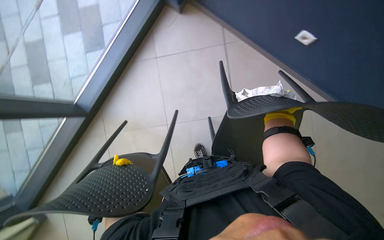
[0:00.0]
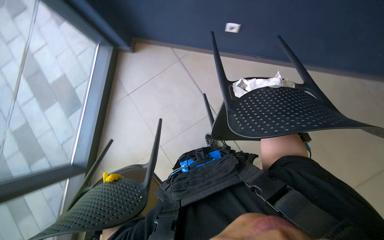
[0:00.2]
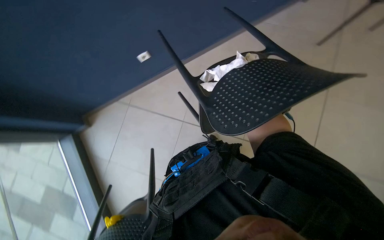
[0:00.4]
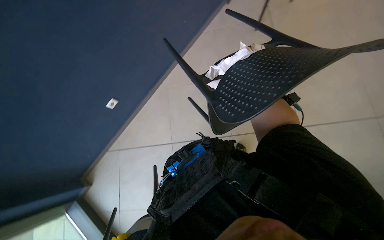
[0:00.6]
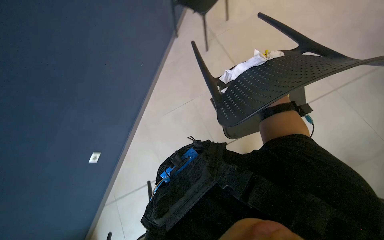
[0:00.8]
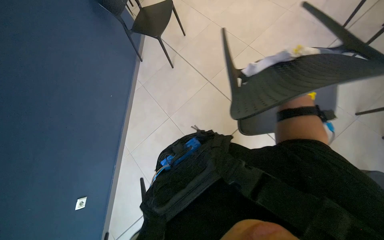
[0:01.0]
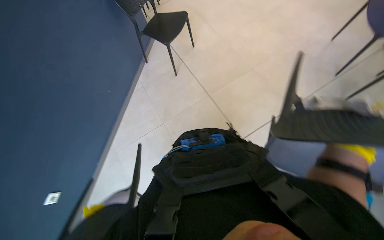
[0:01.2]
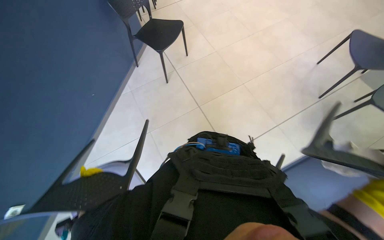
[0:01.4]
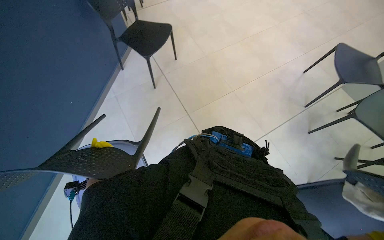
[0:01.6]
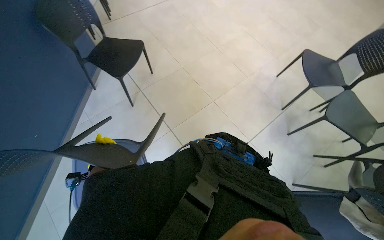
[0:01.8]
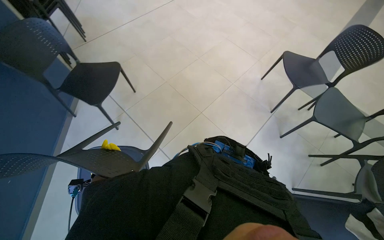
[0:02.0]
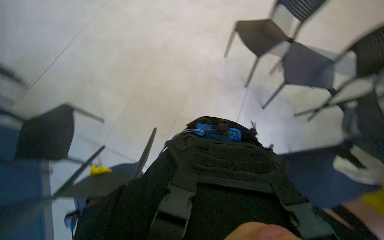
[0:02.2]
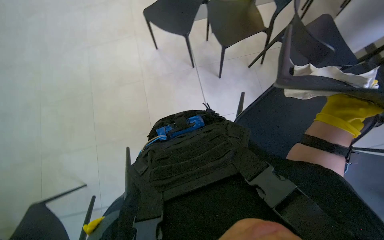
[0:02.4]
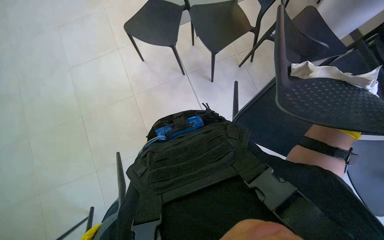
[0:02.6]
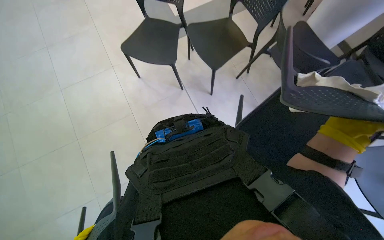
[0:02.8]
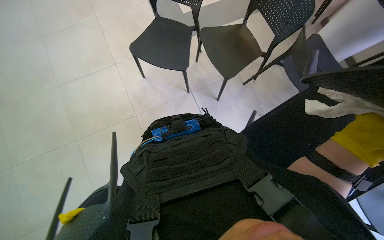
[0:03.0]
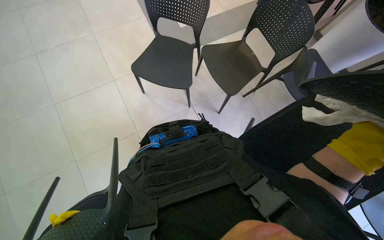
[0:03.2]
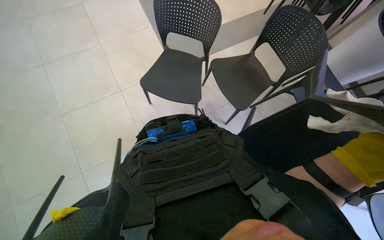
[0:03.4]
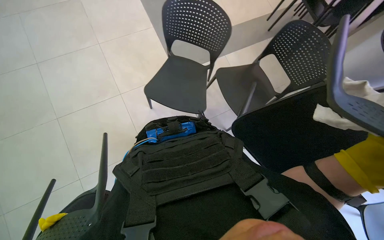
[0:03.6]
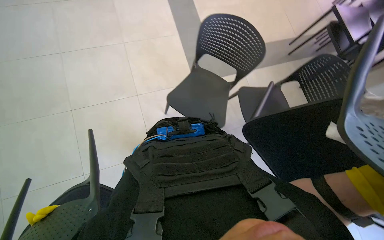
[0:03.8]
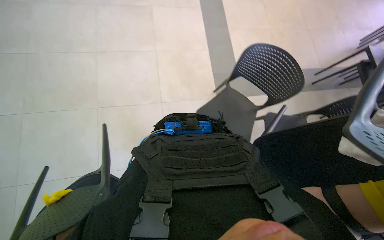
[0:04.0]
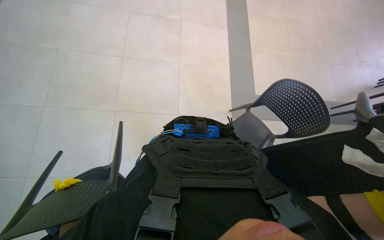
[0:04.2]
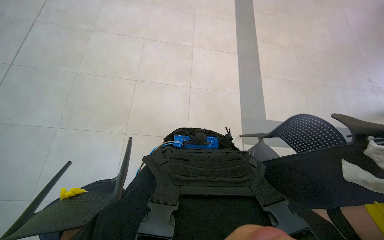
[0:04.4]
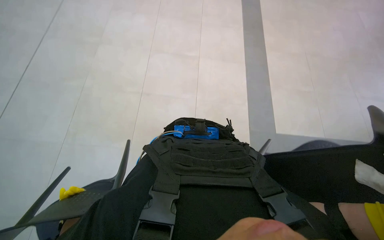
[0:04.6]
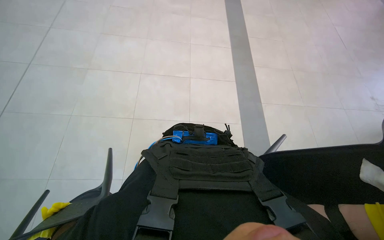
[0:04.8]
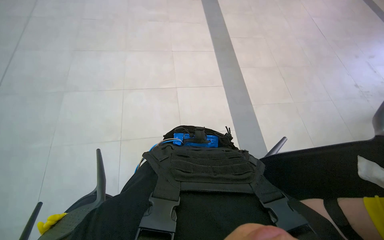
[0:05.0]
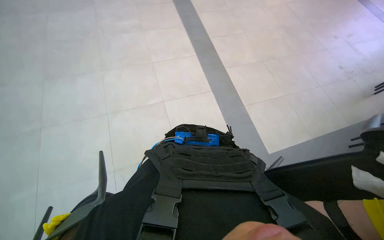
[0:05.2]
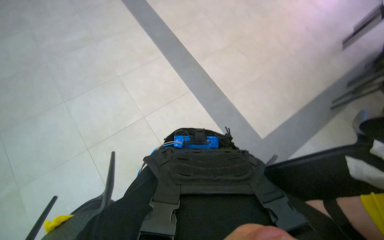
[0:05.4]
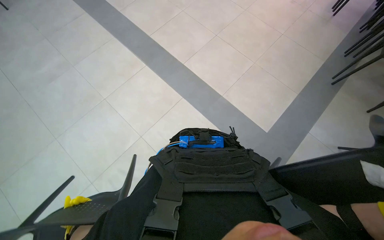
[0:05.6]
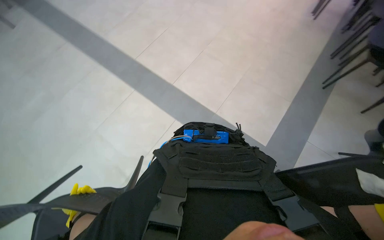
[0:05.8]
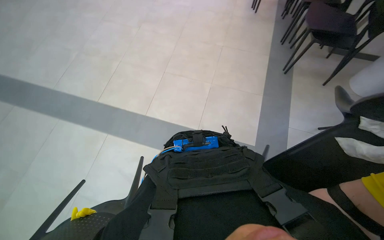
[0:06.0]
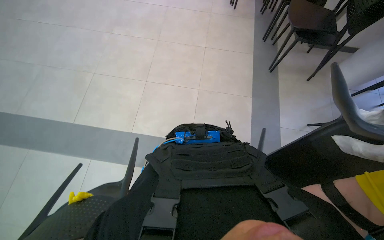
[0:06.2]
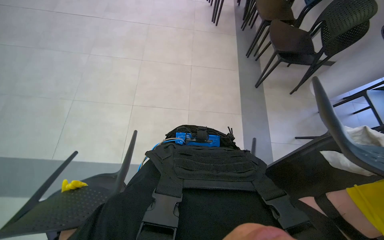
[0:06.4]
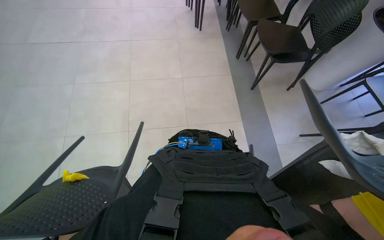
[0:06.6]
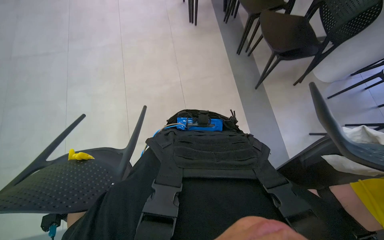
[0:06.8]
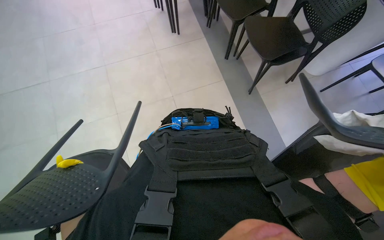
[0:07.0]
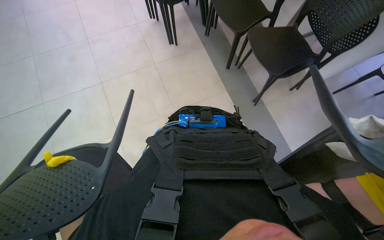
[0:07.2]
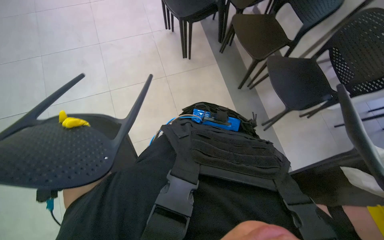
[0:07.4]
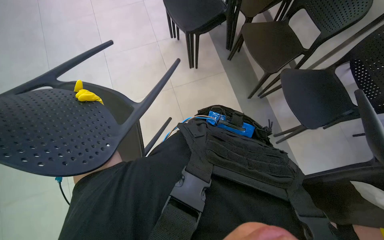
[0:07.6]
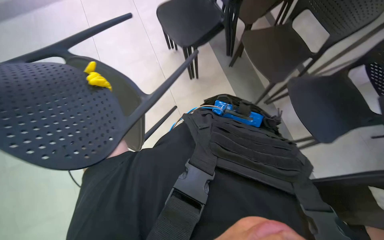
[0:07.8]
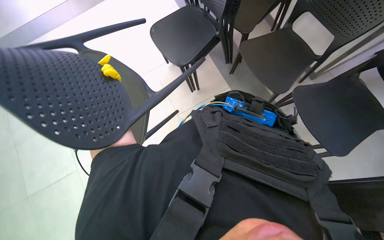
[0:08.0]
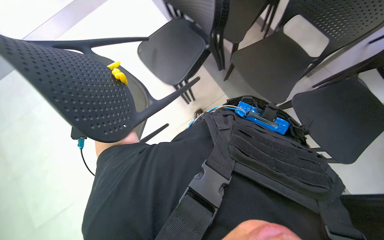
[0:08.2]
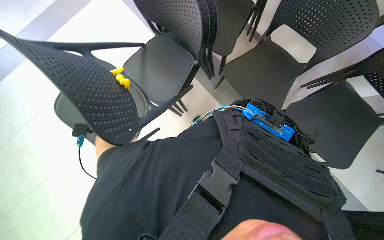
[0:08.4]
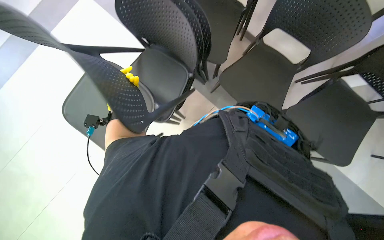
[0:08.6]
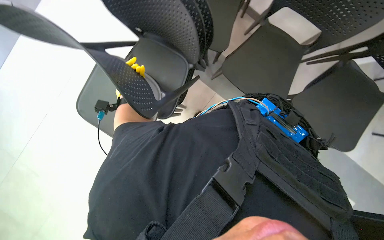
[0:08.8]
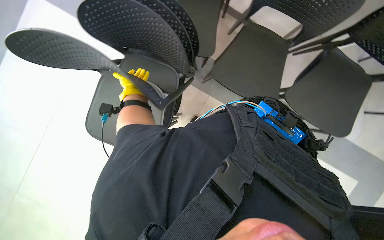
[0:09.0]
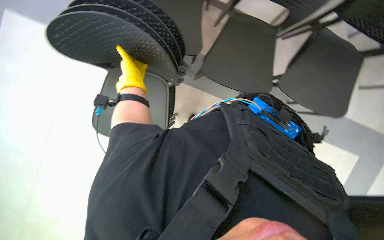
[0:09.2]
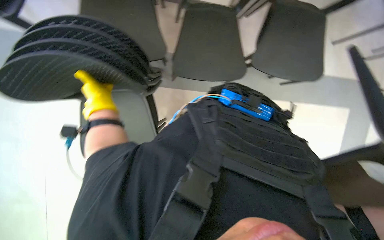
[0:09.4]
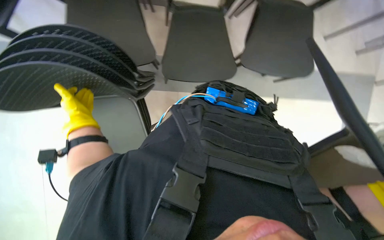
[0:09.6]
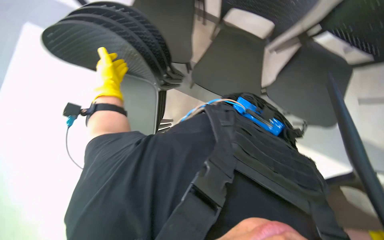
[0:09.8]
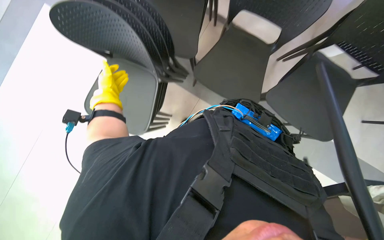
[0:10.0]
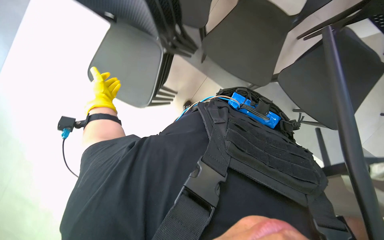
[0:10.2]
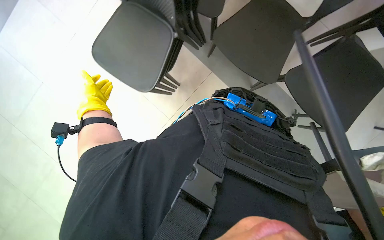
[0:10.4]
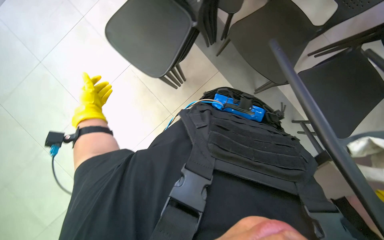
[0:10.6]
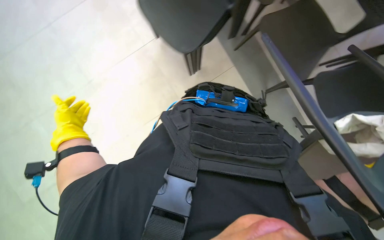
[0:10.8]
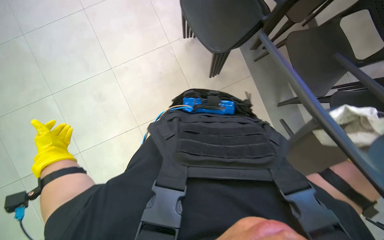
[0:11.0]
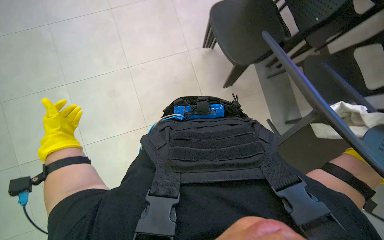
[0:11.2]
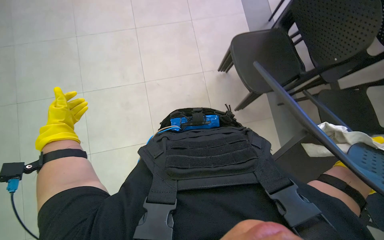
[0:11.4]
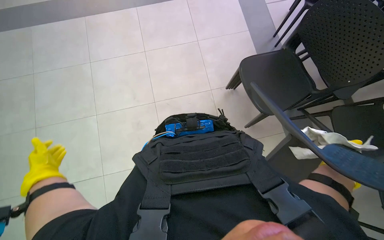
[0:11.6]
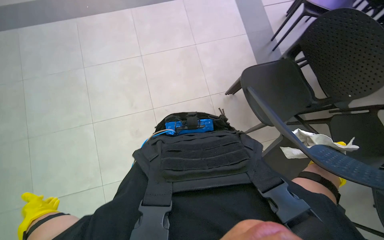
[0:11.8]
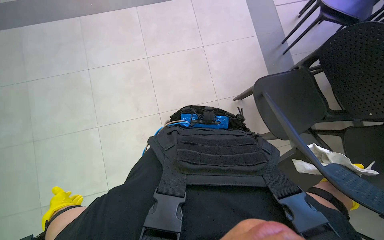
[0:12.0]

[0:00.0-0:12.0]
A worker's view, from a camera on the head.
Job: organizing items.
The whole recording: Stacking chairs. The worker picks up chairs and stacks them.
0:00.0 to 0:01.6: The view swings approximately 25 degrees to the right.
0:01.6 to 0:03.0: The head travels roughly 40 cm. The wearer looks approximately 55 degrees further to the right.
0:03.0 to 0:04.4: The wearer looks roughly 30 degrees further to the left. The view tips upward by roughly 20 degrees.
0:04.4 to 0:06.0: The head travels approximately 50 cm. The head rotates some 30 degrees to the right.
0:06.0 to 0:07.6: The camera is carried some 60 cm.
0:09.0 to 0:10.4: The left hand moves down the picture, roughly 10 cm.

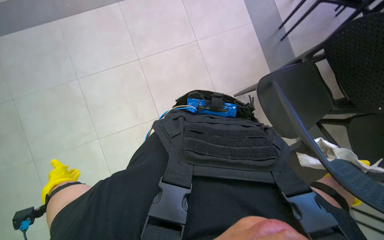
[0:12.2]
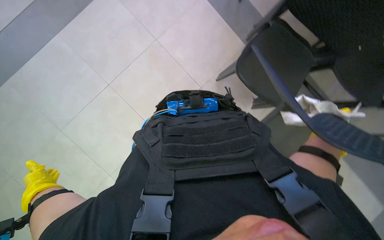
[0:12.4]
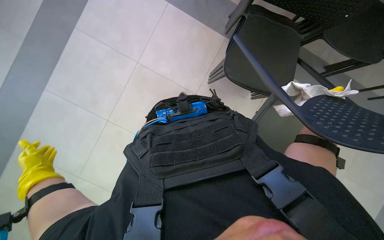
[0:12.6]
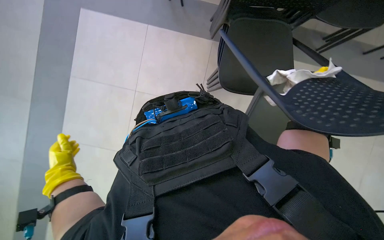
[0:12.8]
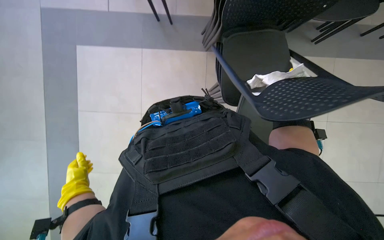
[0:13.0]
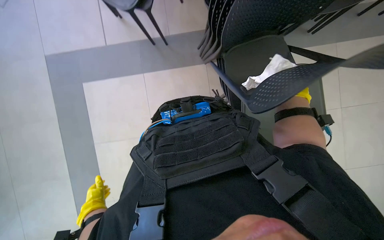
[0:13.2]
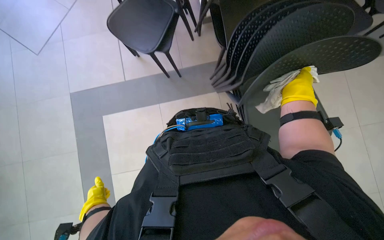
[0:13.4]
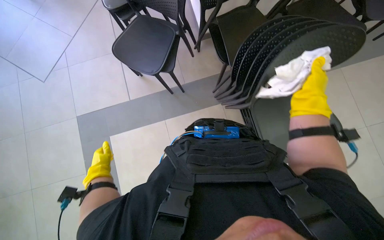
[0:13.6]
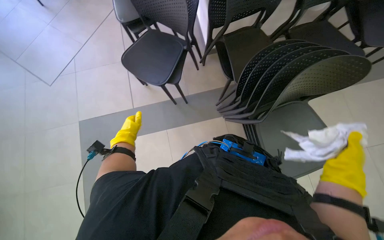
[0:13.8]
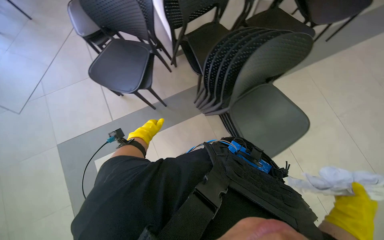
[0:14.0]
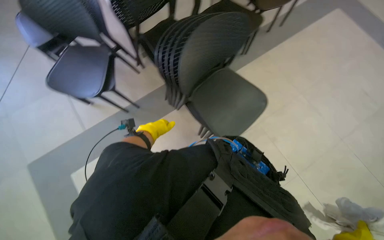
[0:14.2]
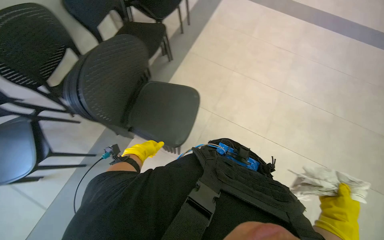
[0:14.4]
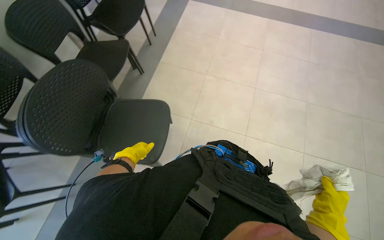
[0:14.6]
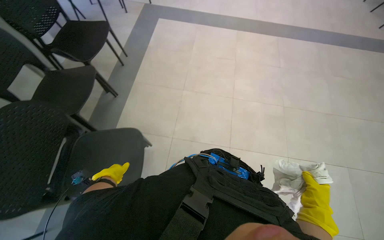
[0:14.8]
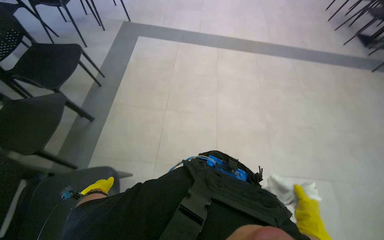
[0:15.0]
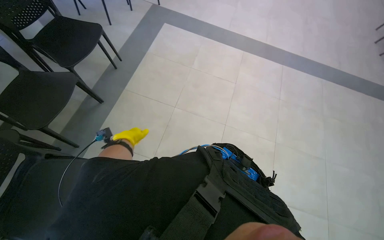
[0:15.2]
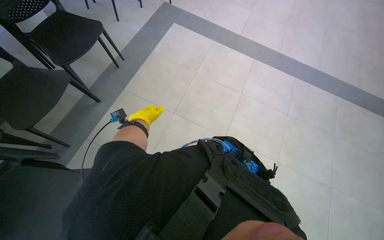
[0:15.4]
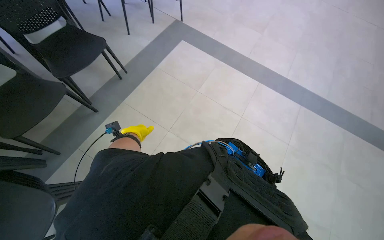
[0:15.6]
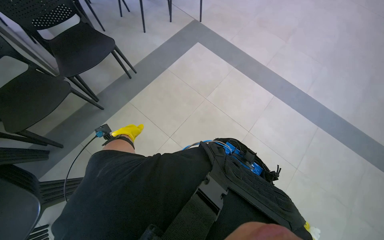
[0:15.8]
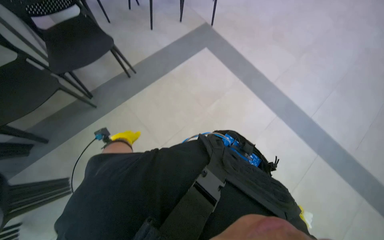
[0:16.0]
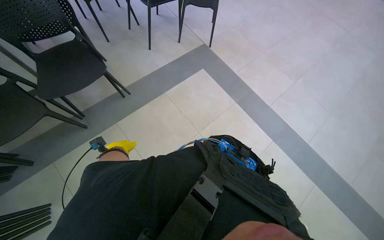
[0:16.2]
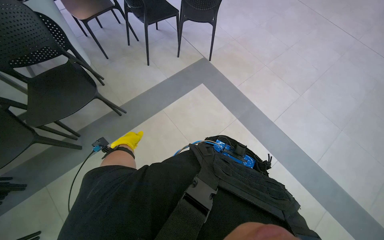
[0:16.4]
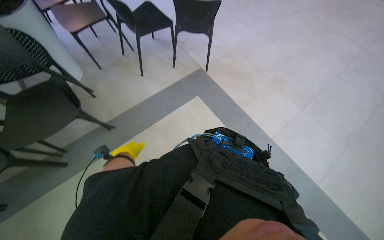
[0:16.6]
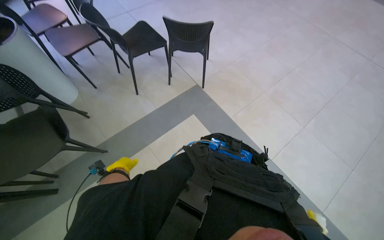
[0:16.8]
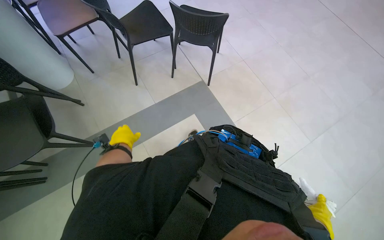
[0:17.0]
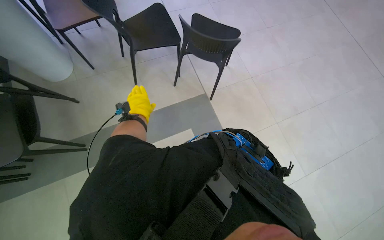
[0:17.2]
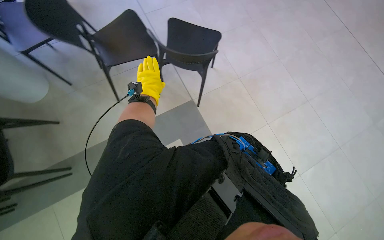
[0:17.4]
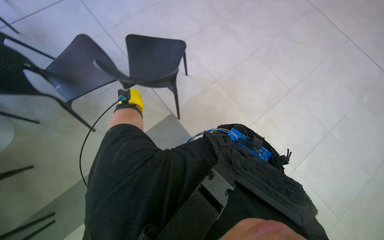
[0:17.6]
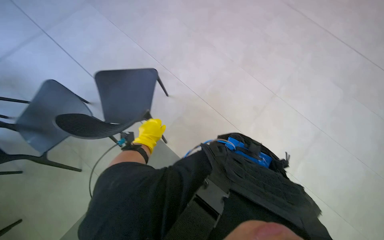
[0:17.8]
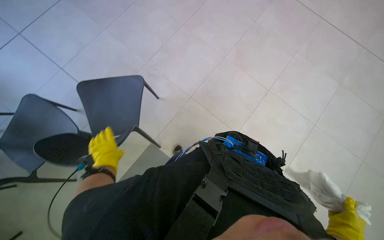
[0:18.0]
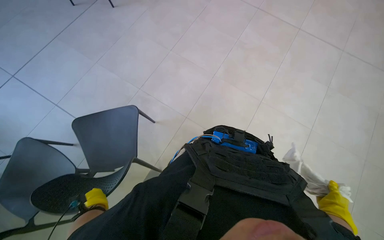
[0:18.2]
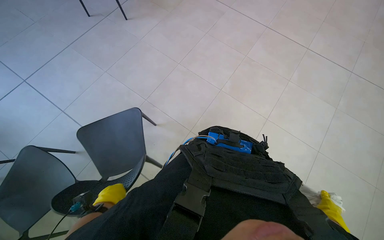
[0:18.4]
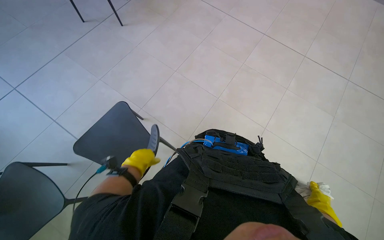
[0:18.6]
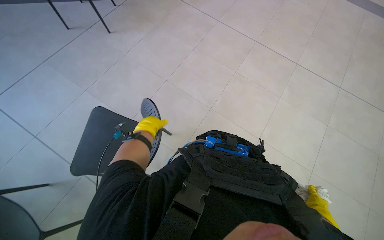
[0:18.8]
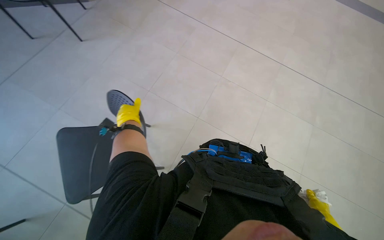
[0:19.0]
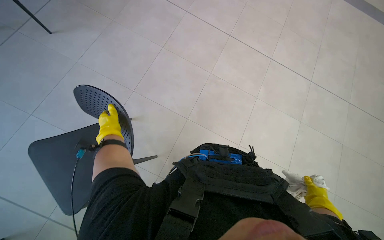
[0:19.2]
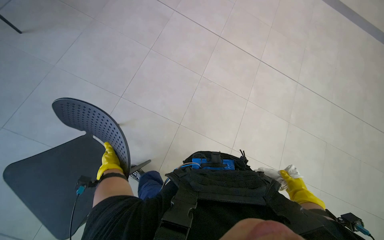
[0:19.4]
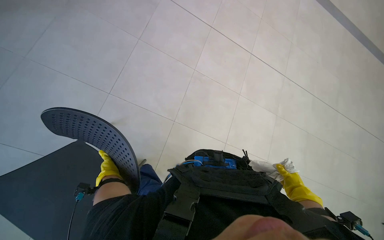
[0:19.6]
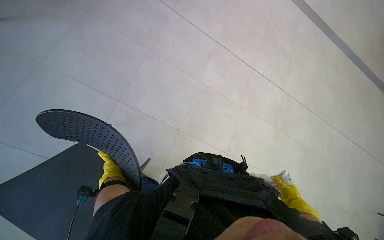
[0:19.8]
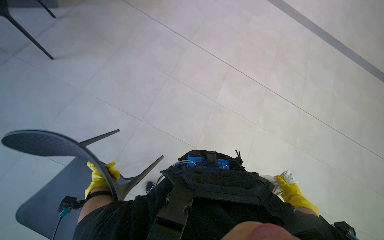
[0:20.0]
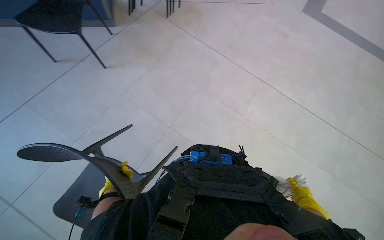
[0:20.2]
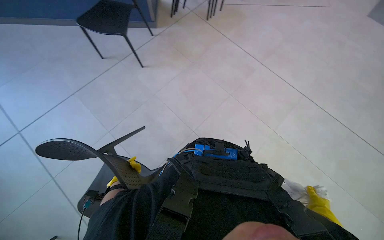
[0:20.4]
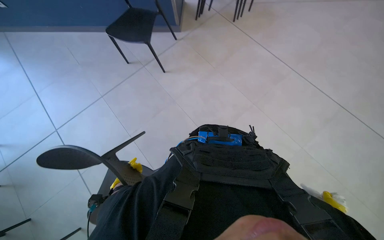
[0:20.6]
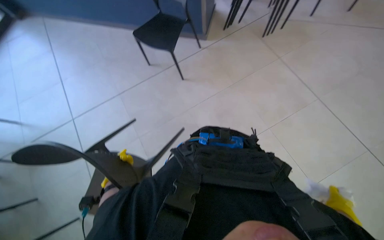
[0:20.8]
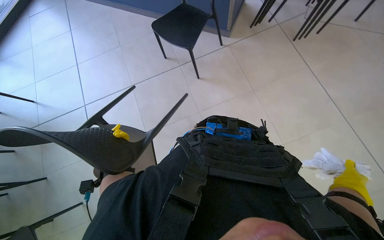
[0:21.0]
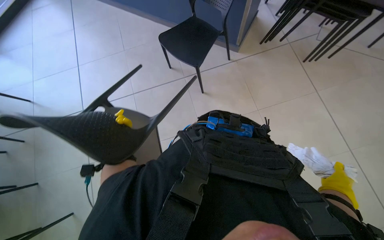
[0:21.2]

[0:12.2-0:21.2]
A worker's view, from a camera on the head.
Job: organizing items.
The whole recording: Stacking chairs. The worker picks up chairs and stacks them.
0:12.2 to 0:13.8: The wearer looks about 10 degrees further upward.
0:13.8 to 0:15.2: The camera is carried about 60 cm. The wearer looks some 40 degrees further to the right. The camera pitches upward, by about 15 degrees.
0:15.2 to 0:16.6: The camera is carried about 60 cm.
0:16.6 to 0:18.2: The camera travels some 90 cm.
0:18.2 to 0:19.8: The camera is carried approximately 60 cm. The view pans to the right by some 25 degrees.
0:19.8 to 0:21.2: The wearer looks some 45 degrees further to the left. The view tips upward by some 15 degrees.
